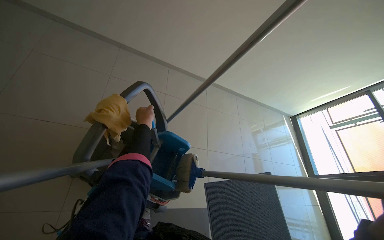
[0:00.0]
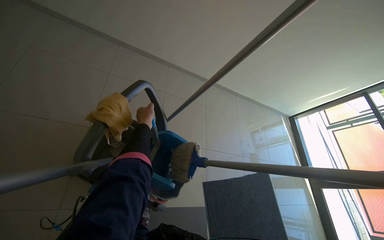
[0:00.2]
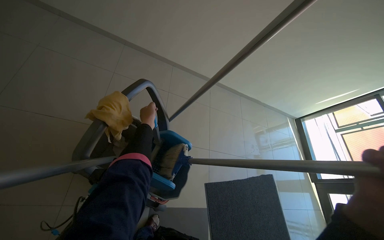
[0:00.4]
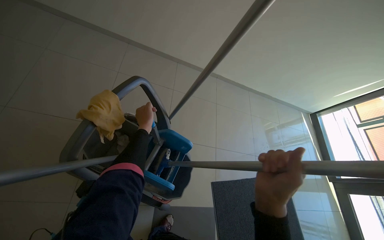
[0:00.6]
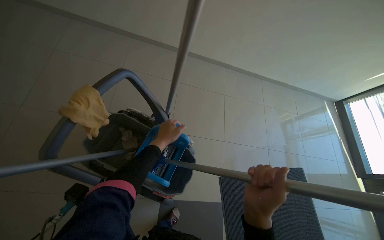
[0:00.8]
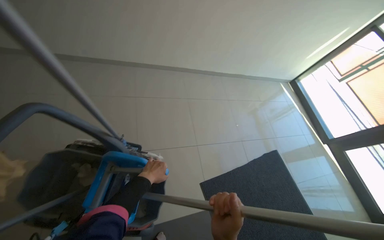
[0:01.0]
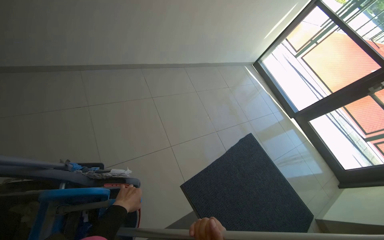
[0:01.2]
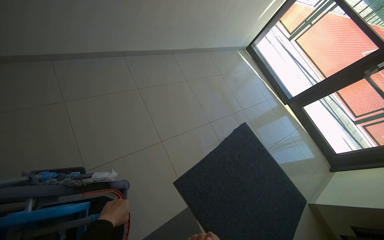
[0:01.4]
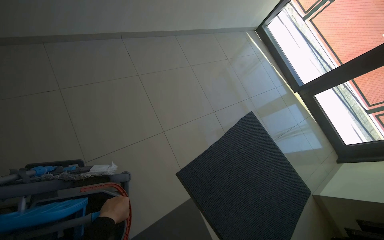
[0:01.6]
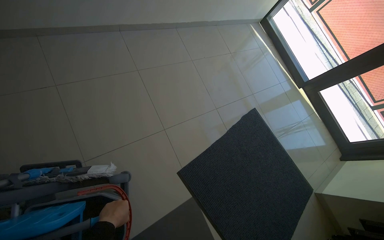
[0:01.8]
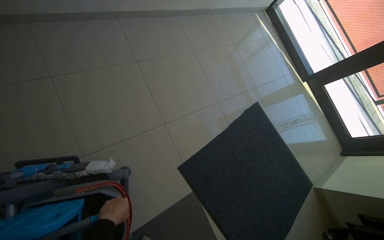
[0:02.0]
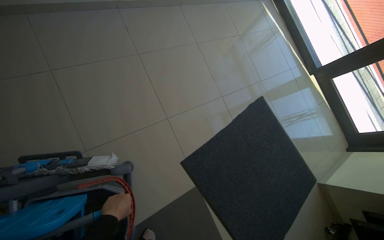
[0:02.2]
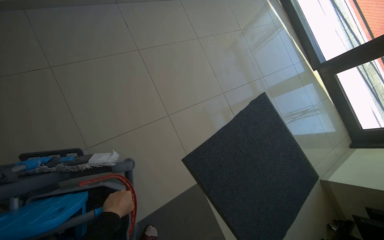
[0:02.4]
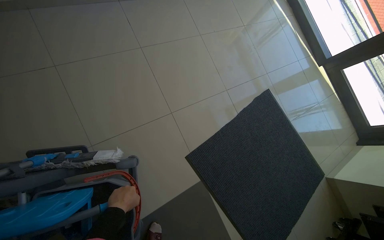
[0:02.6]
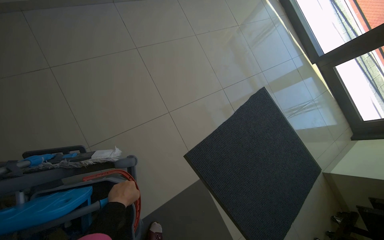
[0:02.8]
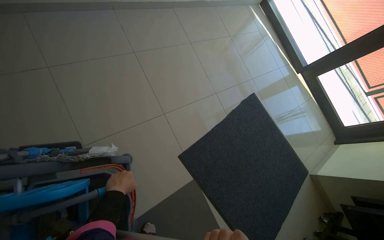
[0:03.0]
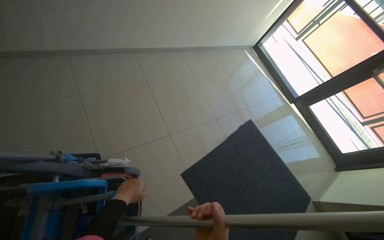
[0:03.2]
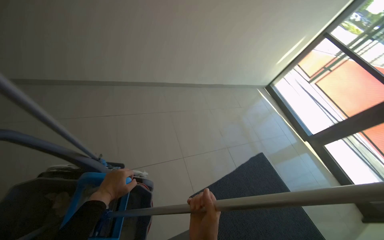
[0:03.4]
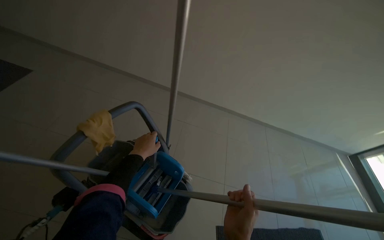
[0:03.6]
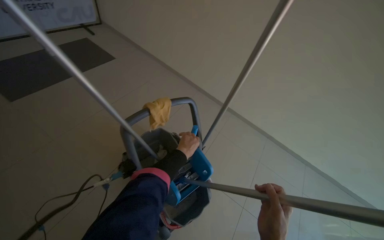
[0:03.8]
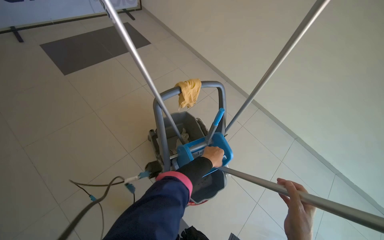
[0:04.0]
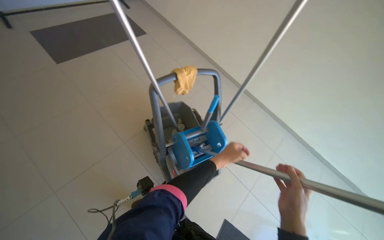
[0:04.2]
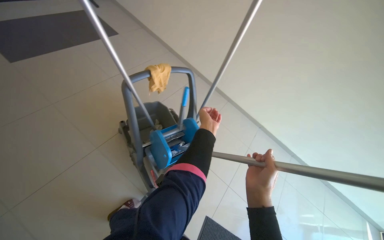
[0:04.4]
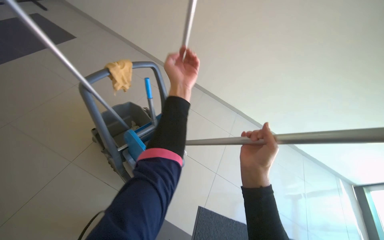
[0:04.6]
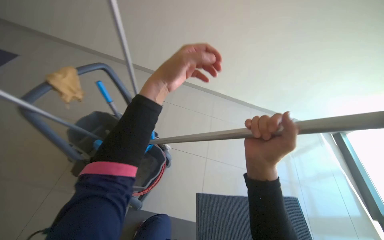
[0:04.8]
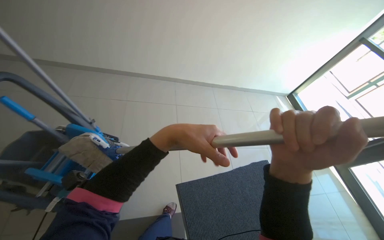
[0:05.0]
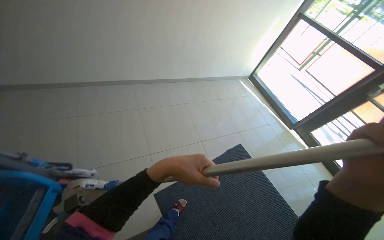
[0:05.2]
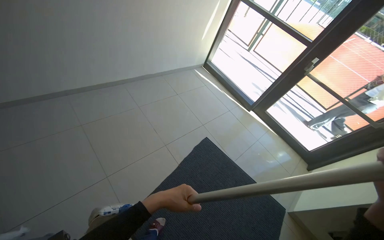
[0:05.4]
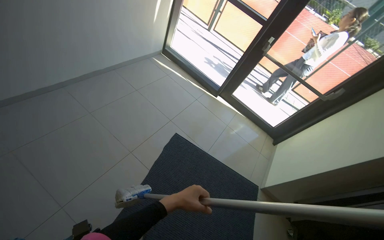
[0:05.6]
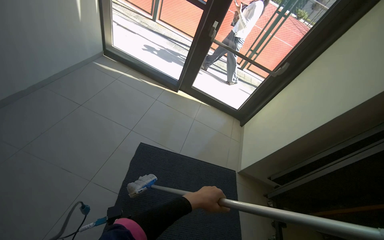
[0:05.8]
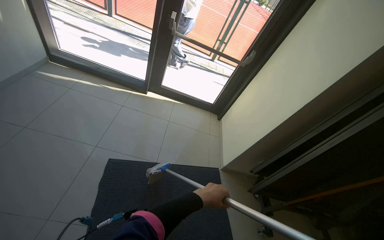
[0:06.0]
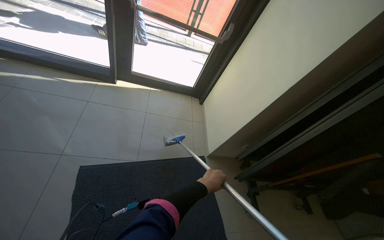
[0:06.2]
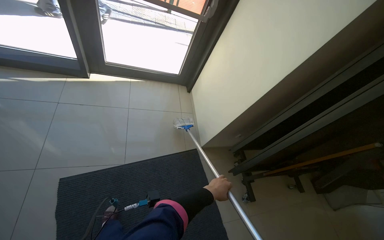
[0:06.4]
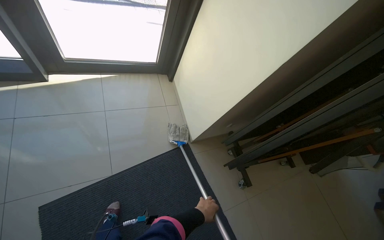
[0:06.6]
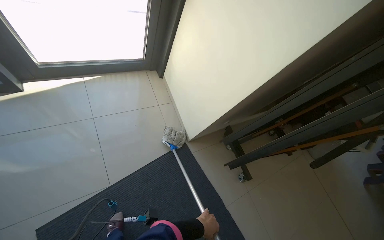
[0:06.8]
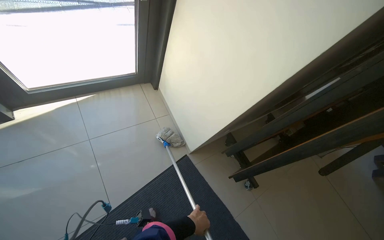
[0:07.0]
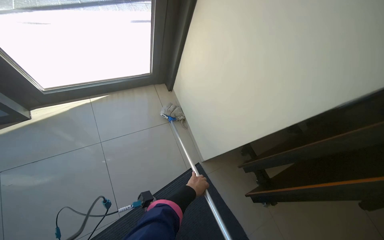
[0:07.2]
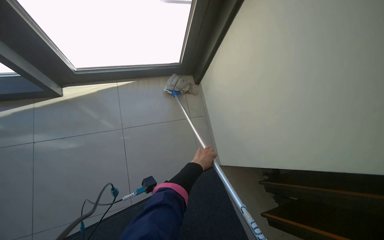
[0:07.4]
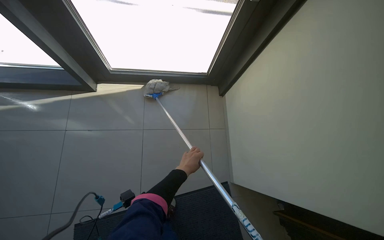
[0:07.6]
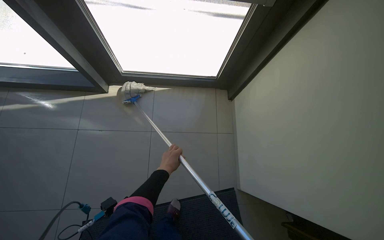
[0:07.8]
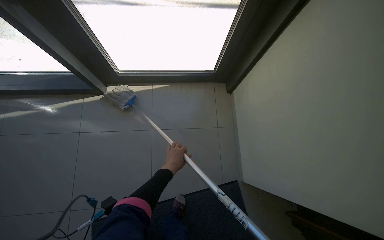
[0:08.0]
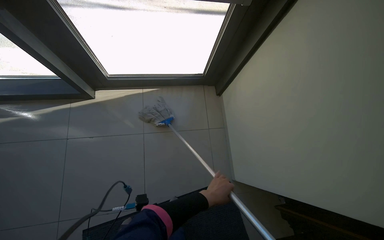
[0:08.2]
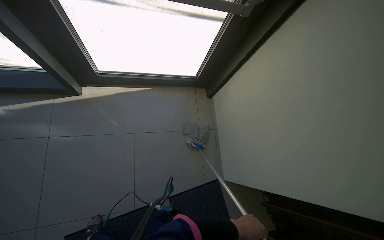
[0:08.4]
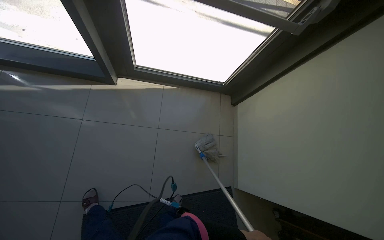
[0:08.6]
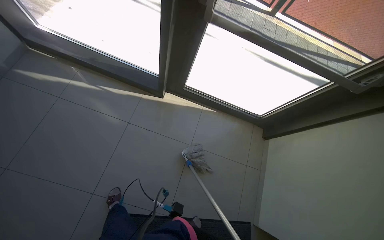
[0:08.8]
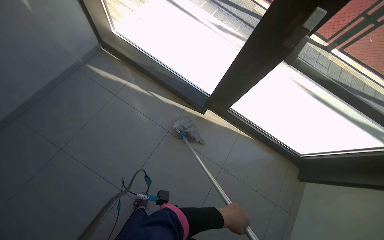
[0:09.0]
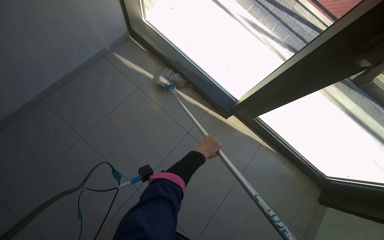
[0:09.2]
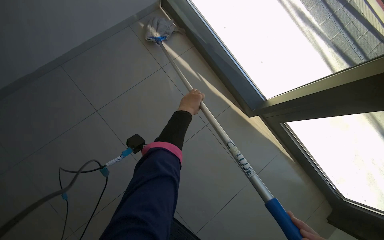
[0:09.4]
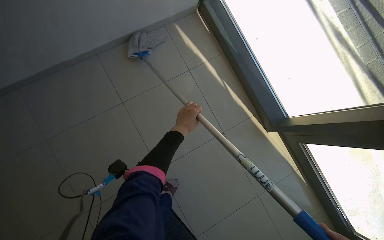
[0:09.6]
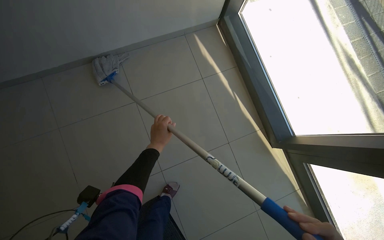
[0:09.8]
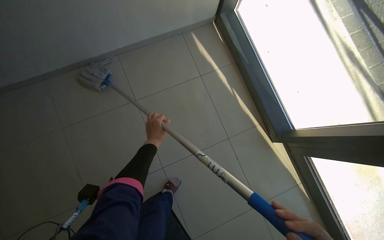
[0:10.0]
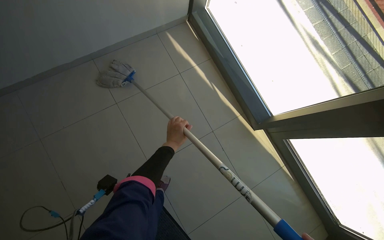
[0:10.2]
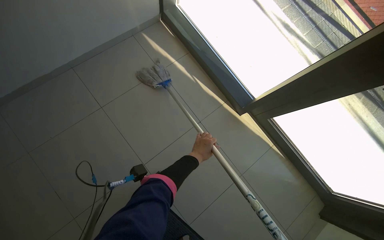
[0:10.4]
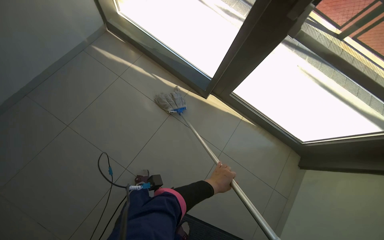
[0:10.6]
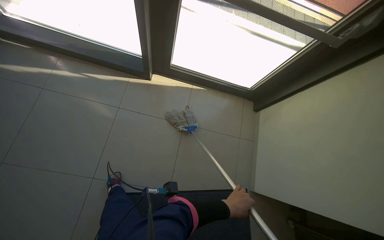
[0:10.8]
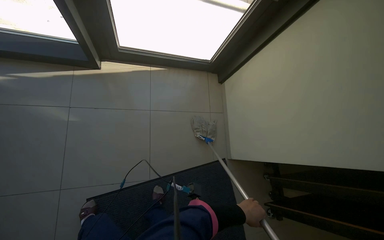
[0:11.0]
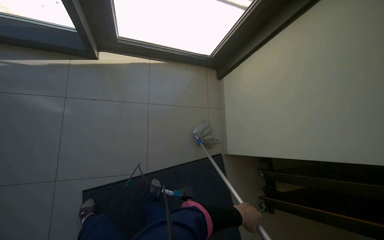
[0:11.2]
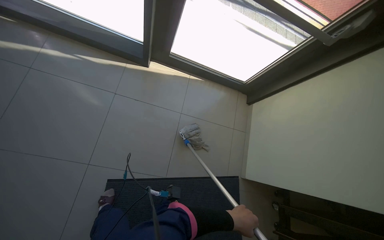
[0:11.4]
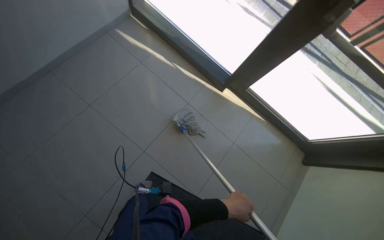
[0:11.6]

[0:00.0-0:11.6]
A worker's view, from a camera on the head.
Job: mopping floor.
The whole recording: Mopping tiled floor. The worker mops the tiled floor with a mop.
0:00.0 to 0:01.4: The camera travels some 60 cm. Everything in view rotates approximately 30 degrees counterclockwise.
0:01.4 to 0:02.8: The wearer looks approximately 15 degrees further downward.
0:02.8 to 0:04.4: The head travels about 70 cm. The wearer looks about 60 degrees further to the left. The view tilts approximately 35 degrees upward.
0:04.4 to 0:05.8: The head travels about 1 m. The wearer's head swings about 105 degrees to the right. The view tips downward by some 30 degrees.
0:05.8 to 0:07.2: The wearer moves about 1 m. The head rotates approximately 40 degrees to the right. The view tips downward by some 30 degrees.
0:07.2 to 0:08.8: The head rotates some 45 degrees to the left.
0:08.8 to 0:10.2: The camera travels some 50 cm. The head turns to the left by about 40 degrees.

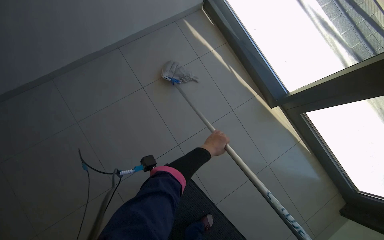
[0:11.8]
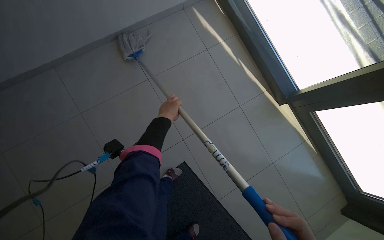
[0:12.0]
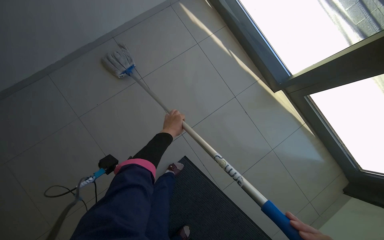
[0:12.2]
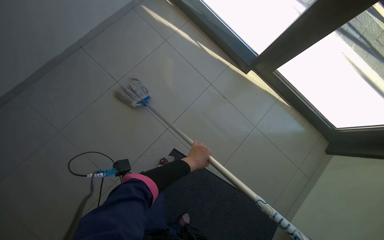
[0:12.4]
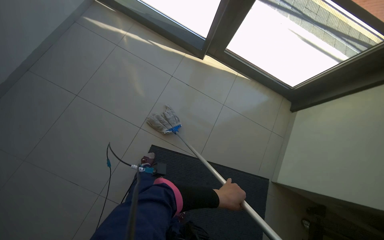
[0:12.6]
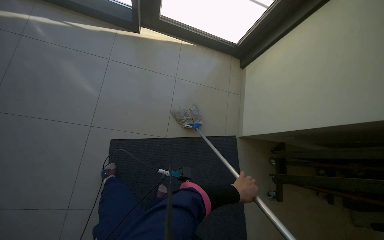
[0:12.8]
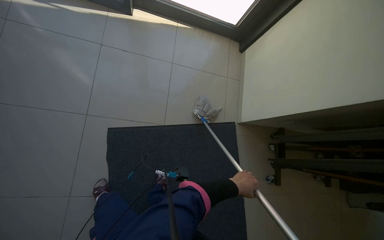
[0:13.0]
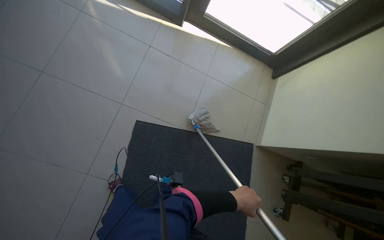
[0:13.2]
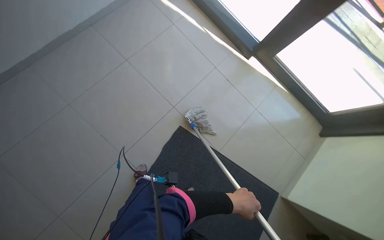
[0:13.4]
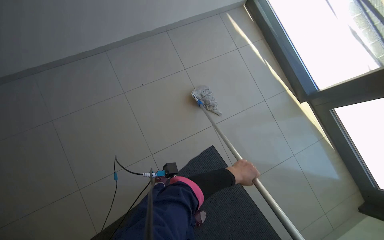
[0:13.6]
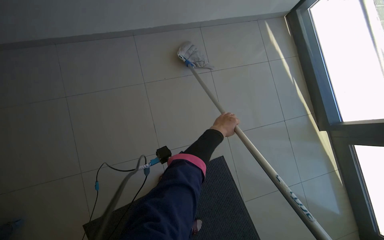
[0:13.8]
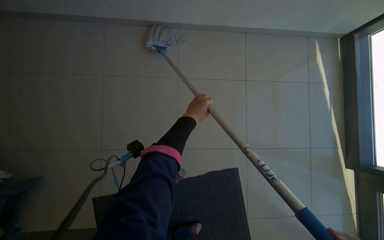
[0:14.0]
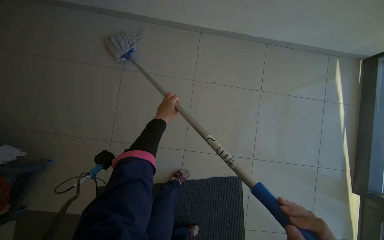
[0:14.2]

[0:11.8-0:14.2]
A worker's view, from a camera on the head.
Job: mopping floor.
The whole recording: Mopping tiled floor. The worker mops the tiled floor with a mop.
0:11.8 to 0:13.0: The camera travels about 40 cm. The wearer looks about 55 degrees further to the right. The wearer looks about 15 degrees further downward.
0:13.0 to 0:14.2: The wearer's head swings roughly 50 degrees to the left.

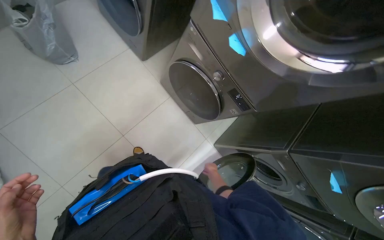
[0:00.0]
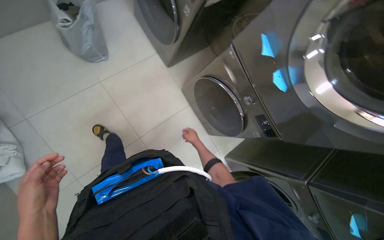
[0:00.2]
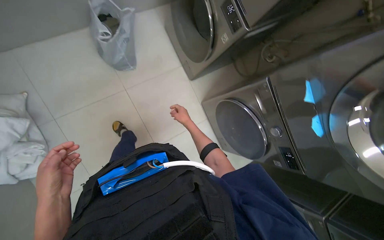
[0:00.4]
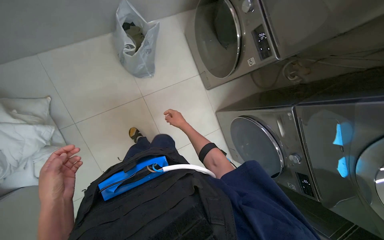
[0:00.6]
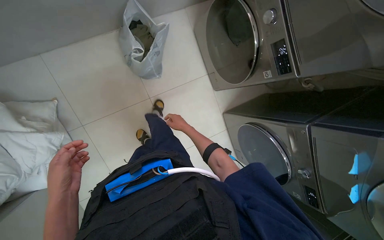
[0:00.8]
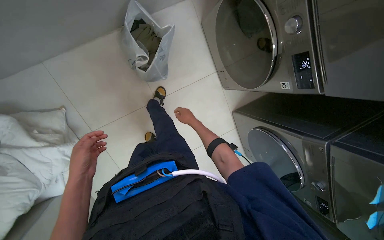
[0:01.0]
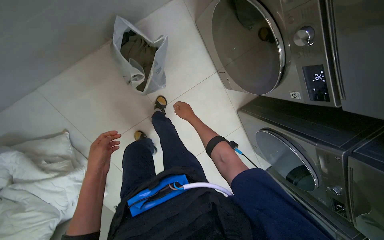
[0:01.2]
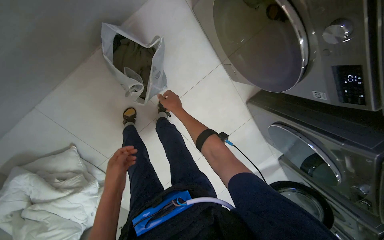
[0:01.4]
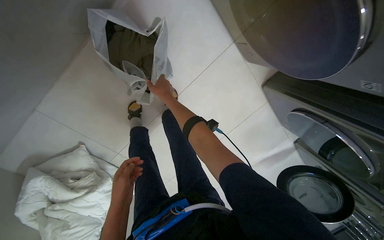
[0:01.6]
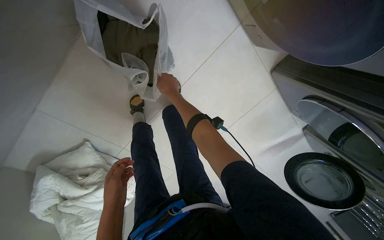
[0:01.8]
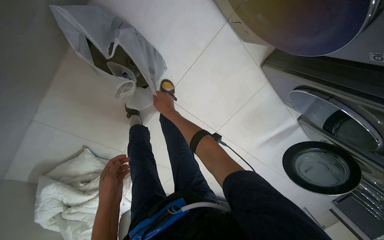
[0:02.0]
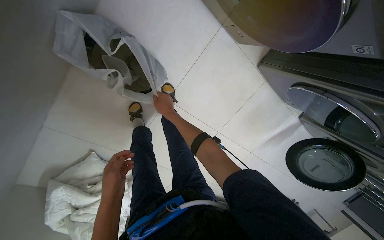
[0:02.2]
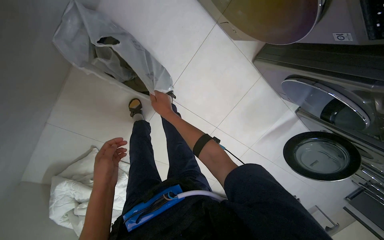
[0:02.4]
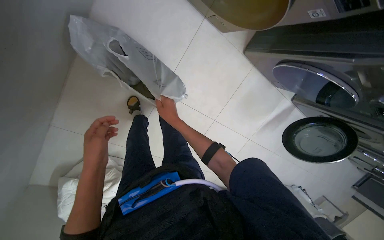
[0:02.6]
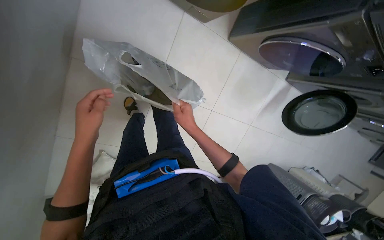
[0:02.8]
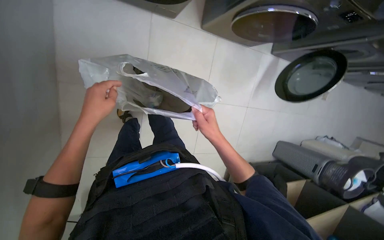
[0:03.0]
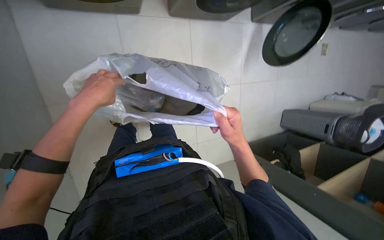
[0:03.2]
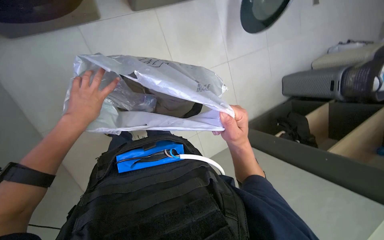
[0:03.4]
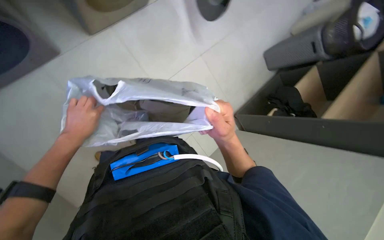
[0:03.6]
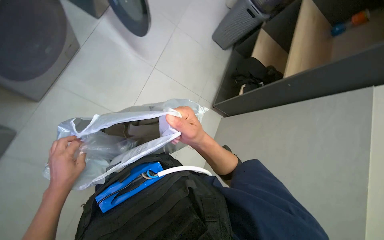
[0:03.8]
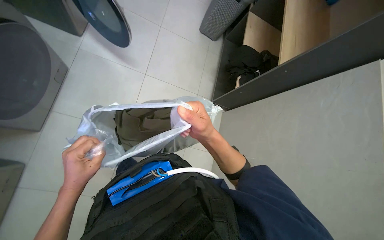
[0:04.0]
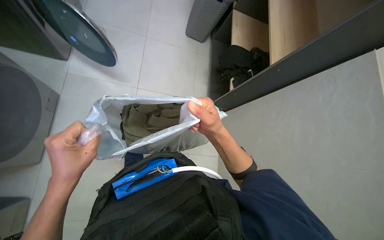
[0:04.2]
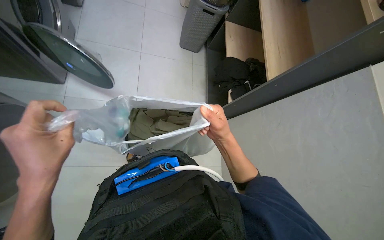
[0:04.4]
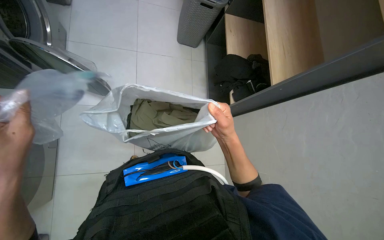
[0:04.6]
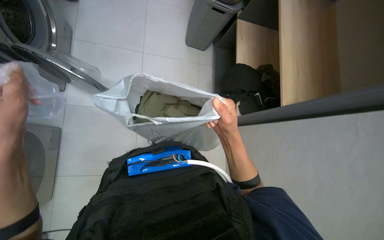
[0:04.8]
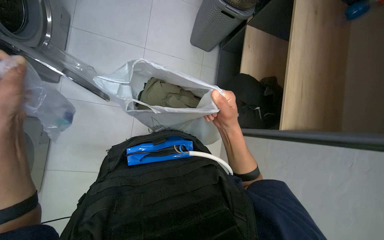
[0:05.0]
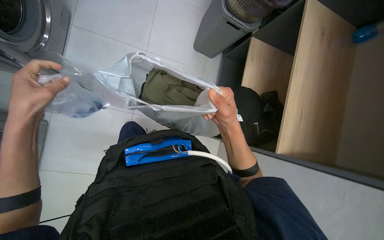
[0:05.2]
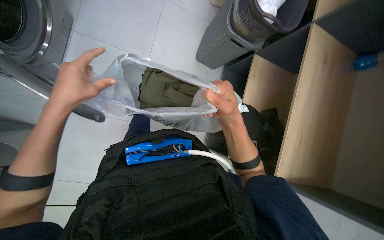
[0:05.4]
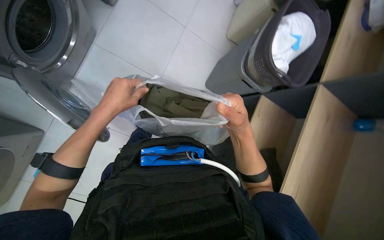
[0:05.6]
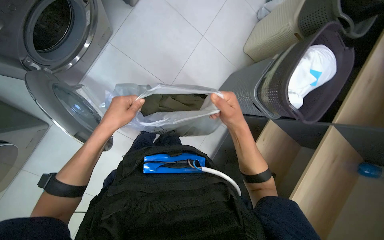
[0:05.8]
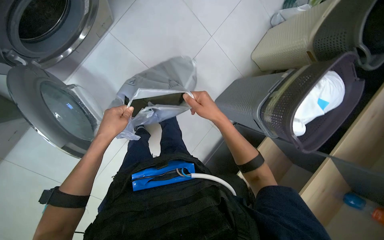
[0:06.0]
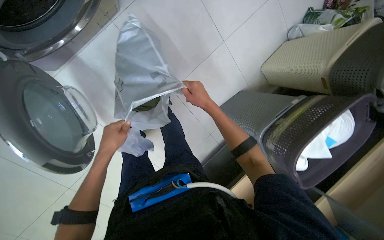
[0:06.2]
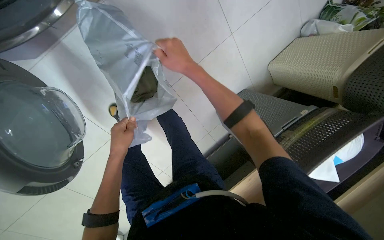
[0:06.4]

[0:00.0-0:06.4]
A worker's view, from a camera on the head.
Job: managing laundry.
The whole recording: Packing clothes into a bag. The worker gathers various clothes and packs them into a white plastic bag, then ties the bag.
0:00.0 to 0:01.6: The wearer moves roughly 80 cm. The camera is aimed approximately 15 degrees further to the left. The view tips downward by approximately 20 degrees.
0:01.6 to 0:03.2: The camera is carried about 40 cm. The scene rotates counterclockwise by roughly 50 degrees.
0:03.2 to 0:04.8: The scene rotates counterclockwise by roughly 65 degrees.
0:04.8 to 0:06.4: Everything in view rotates some 40 degrees clockwise.
